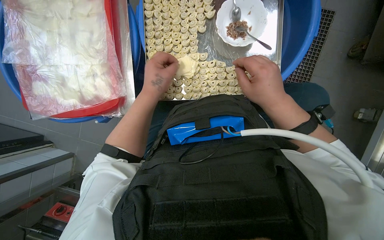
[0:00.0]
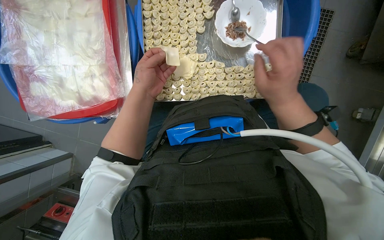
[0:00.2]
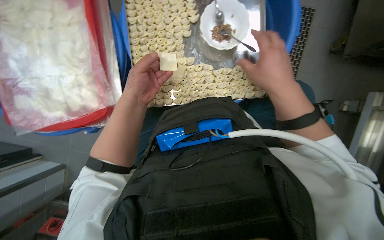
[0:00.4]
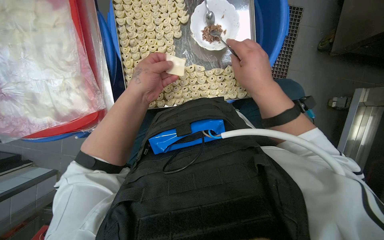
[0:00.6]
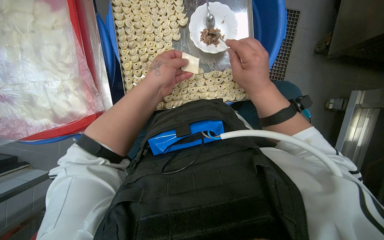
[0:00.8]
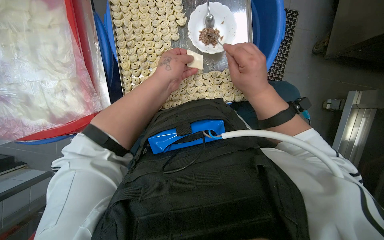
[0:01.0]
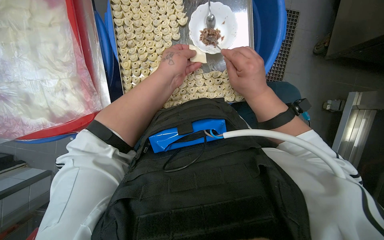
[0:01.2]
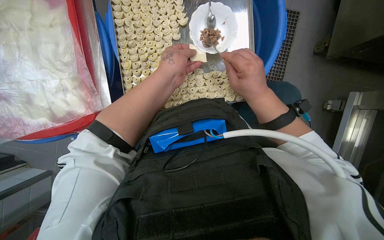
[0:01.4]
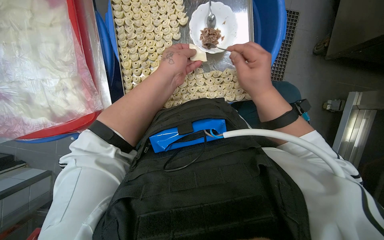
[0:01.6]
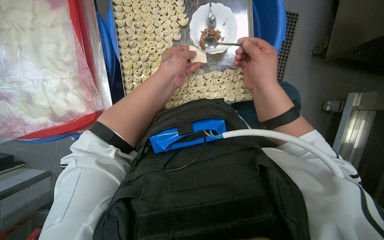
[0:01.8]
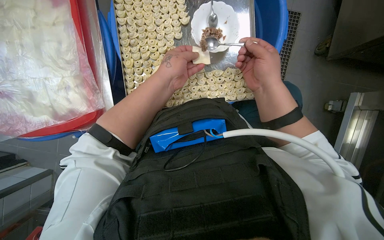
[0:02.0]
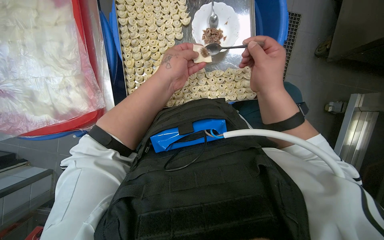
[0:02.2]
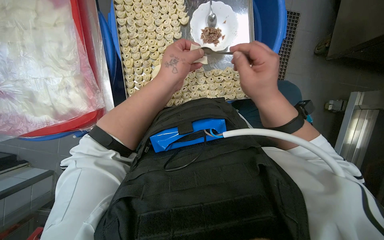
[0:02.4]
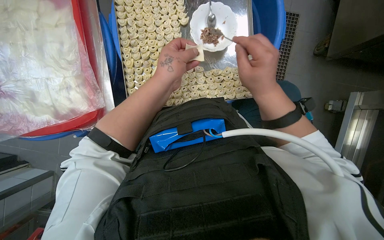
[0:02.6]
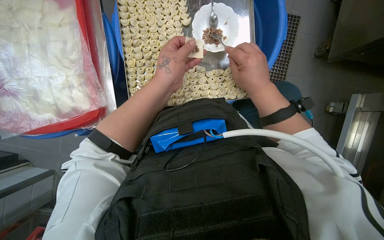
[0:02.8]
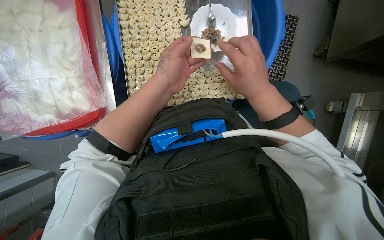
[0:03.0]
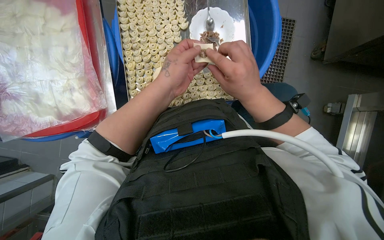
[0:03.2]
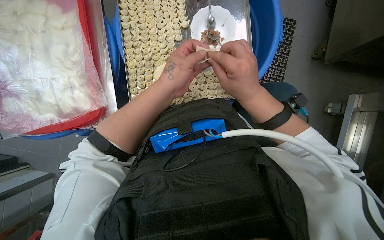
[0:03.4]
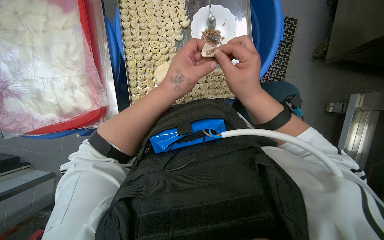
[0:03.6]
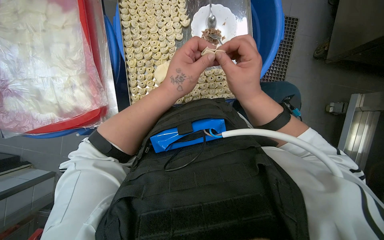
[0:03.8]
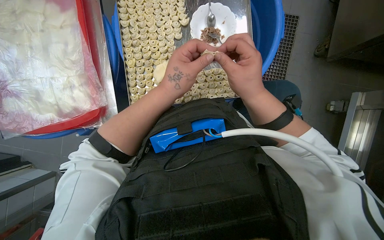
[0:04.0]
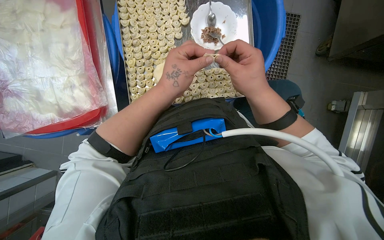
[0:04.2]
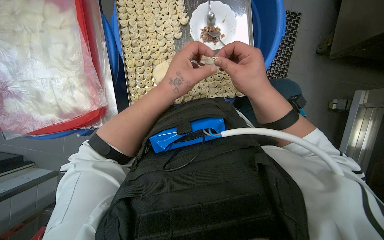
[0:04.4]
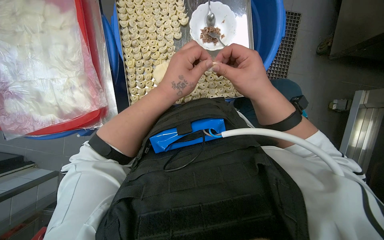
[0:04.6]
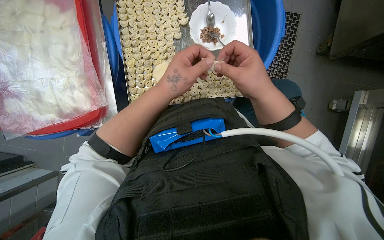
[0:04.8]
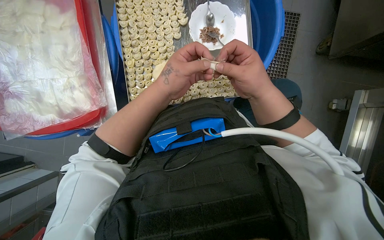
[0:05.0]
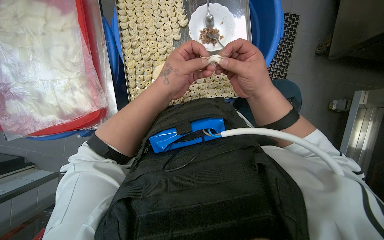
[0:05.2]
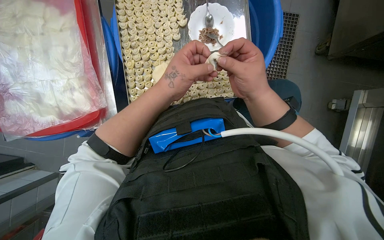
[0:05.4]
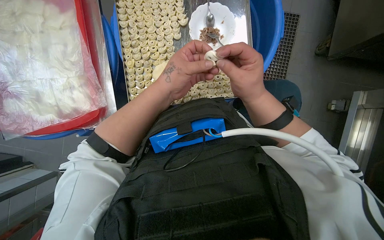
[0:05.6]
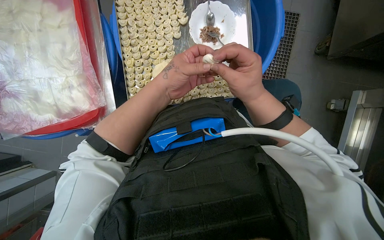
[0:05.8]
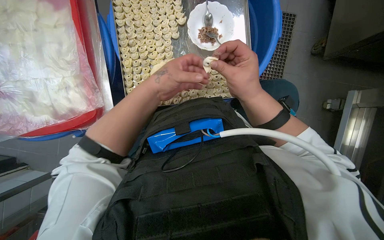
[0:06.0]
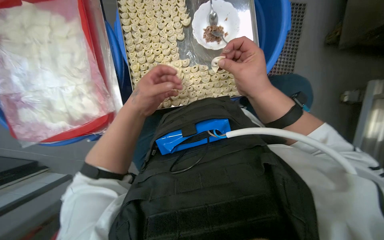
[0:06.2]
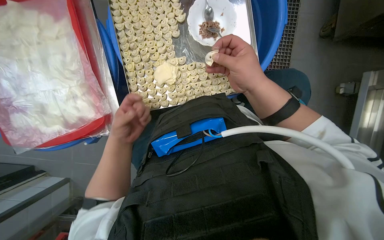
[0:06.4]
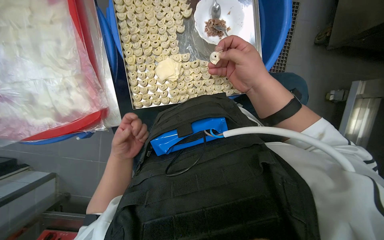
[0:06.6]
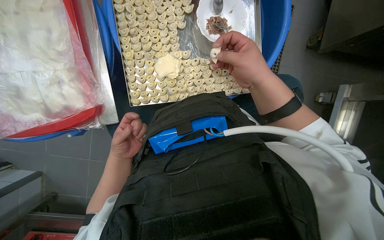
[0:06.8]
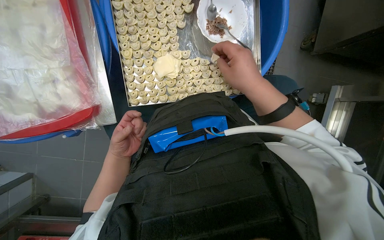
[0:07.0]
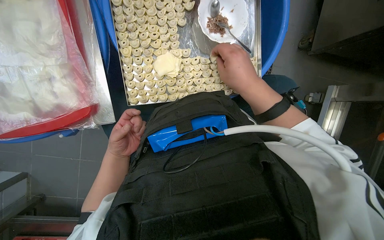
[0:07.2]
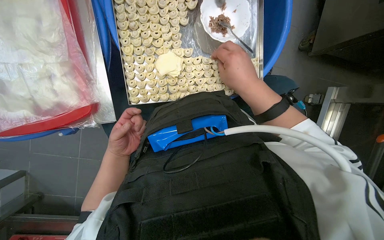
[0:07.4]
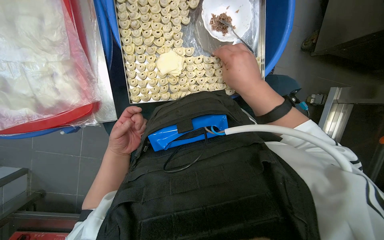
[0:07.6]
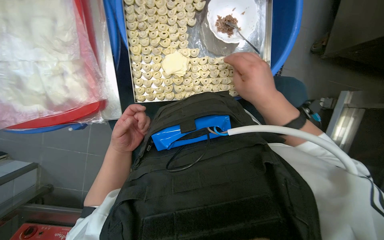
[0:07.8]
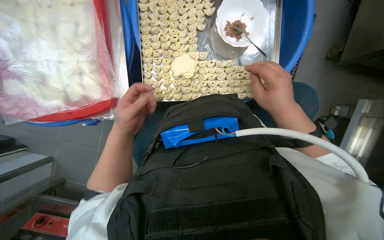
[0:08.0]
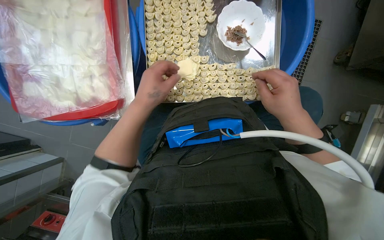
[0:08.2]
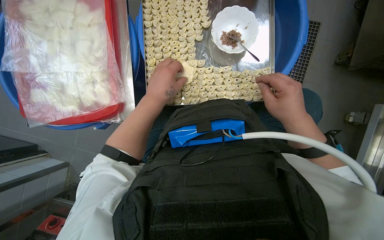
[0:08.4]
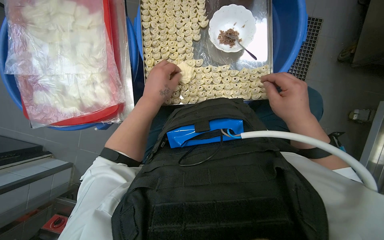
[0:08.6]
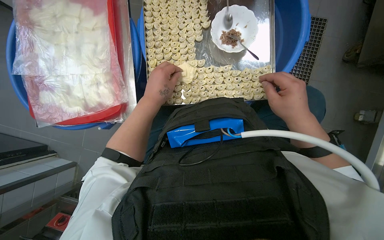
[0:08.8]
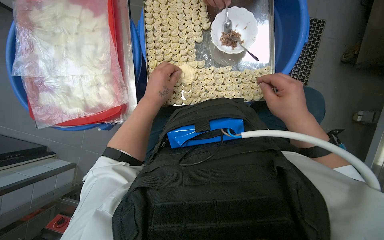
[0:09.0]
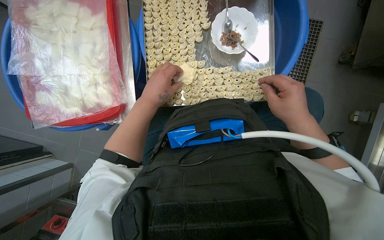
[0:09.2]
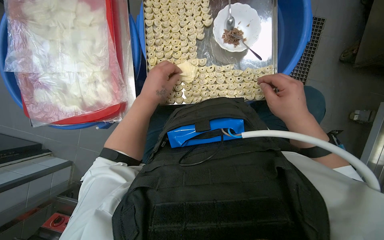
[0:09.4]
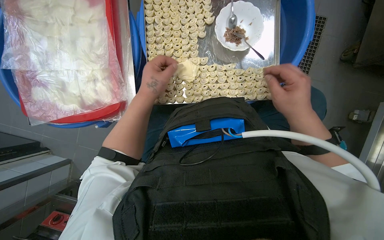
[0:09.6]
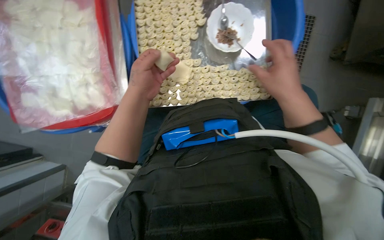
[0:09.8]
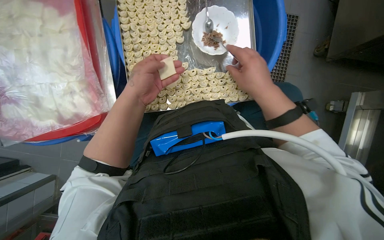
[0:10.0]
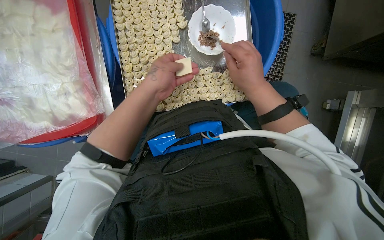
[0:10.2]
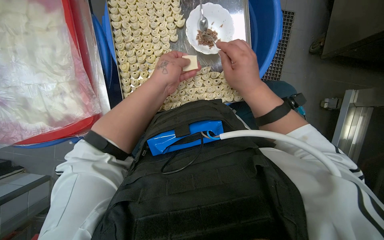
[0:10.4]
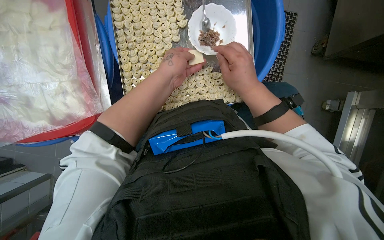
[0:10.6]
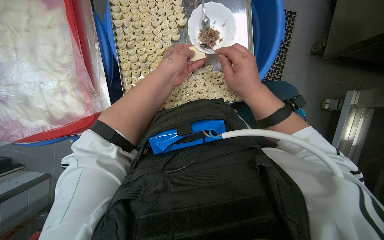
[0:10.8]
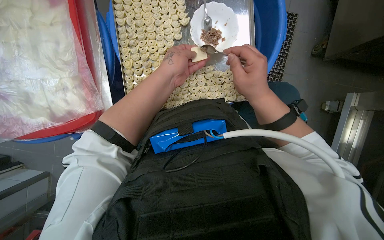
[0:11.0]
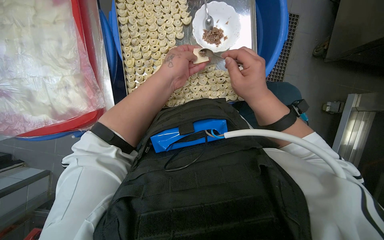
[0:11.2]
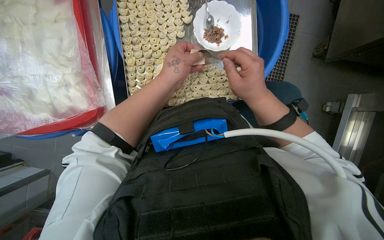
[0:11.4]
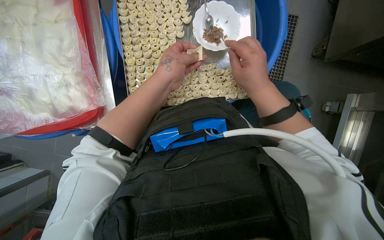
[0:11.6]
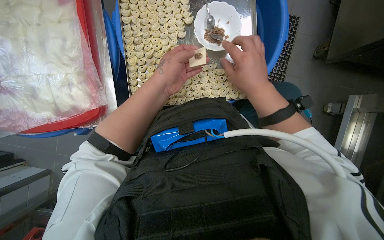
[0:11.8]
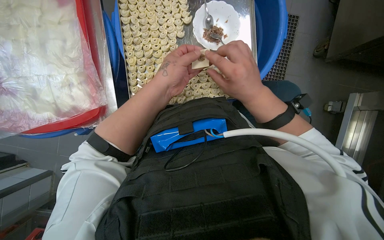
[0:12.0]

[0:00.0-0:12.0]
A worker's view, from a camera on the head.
Job: preparing food.
The whole recording: Filling dough pieces with meat. The worker continues to fill dough pieces with meat and shape them before placing them on a tray.
0:01.6 to 0:06.0: The hands are busy where they are.
0:06.0 to 0:07.6: The left hand is displaced down the picture, to the left and farther from the camera by about 25 cm.
0:07.6 to 0:09.0: The right hand heads to the right, covering approximately 10 cm, while the left hand heads nearer to the camera, up the picture and to the right, covering about 20 cm.
0:09.0 to 0:10.4: The hands make small movements and keep their place.
0:10.4 to 0:12.0: The hands work in one place, with small movements.

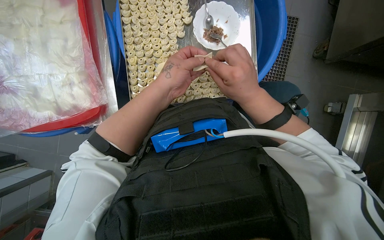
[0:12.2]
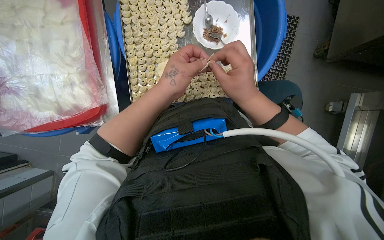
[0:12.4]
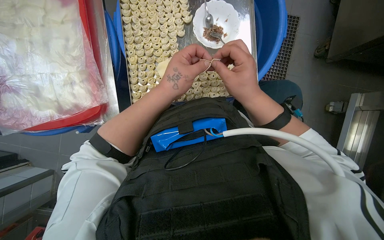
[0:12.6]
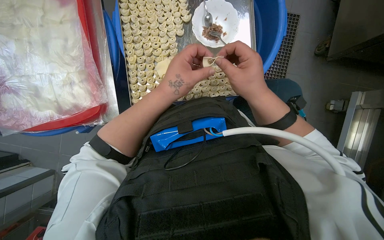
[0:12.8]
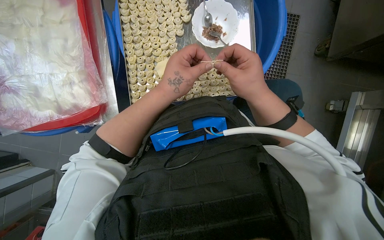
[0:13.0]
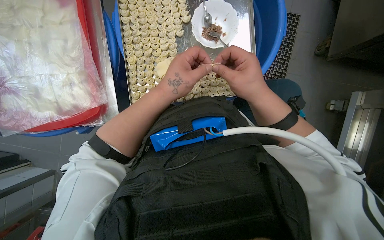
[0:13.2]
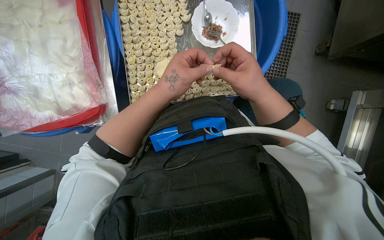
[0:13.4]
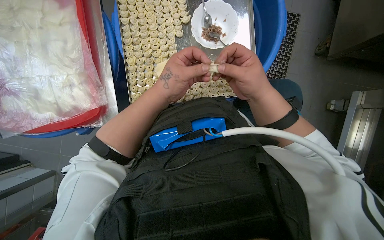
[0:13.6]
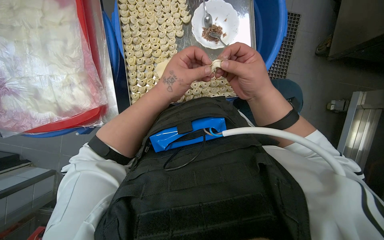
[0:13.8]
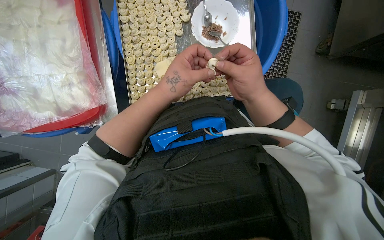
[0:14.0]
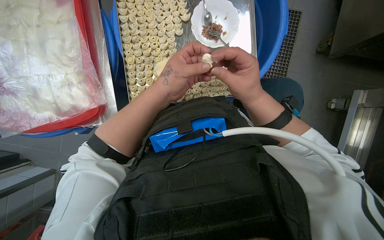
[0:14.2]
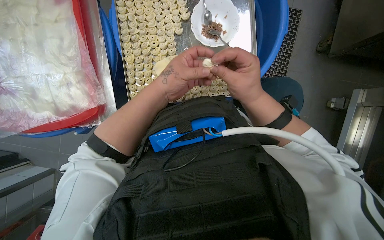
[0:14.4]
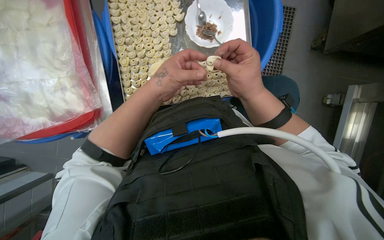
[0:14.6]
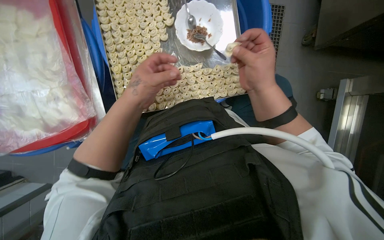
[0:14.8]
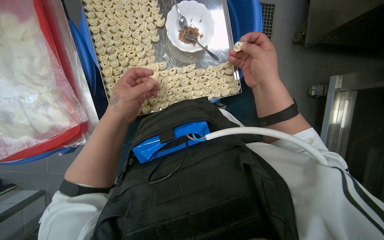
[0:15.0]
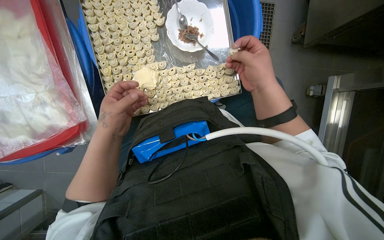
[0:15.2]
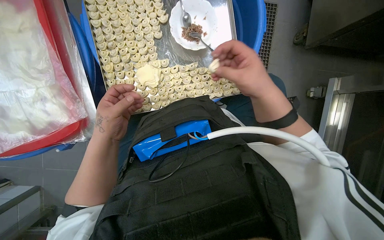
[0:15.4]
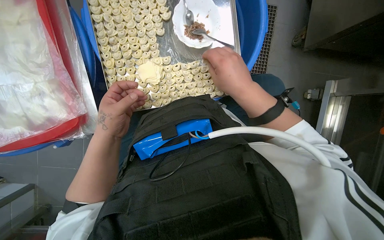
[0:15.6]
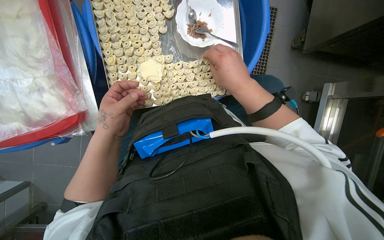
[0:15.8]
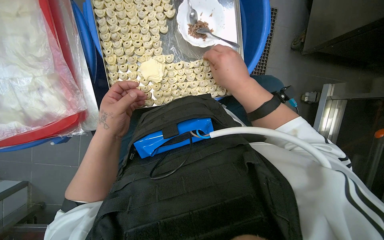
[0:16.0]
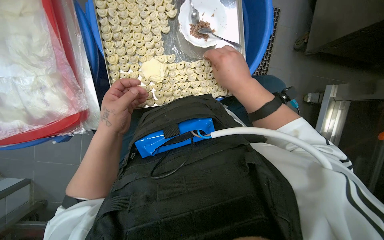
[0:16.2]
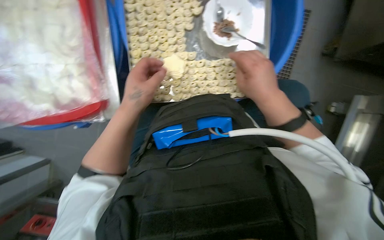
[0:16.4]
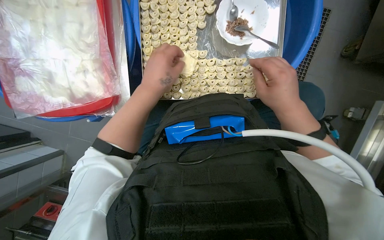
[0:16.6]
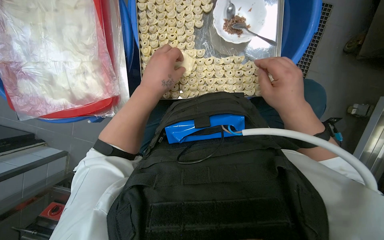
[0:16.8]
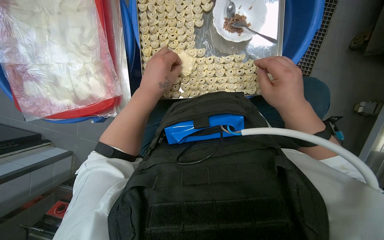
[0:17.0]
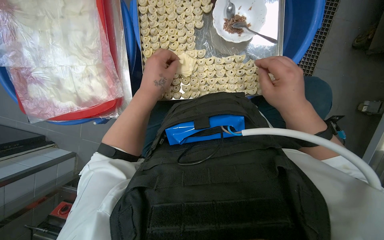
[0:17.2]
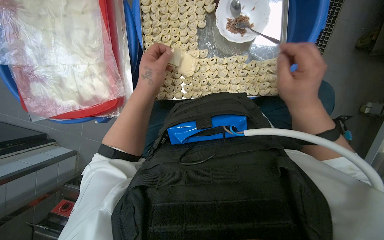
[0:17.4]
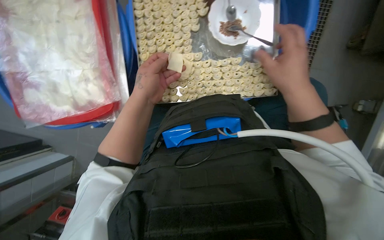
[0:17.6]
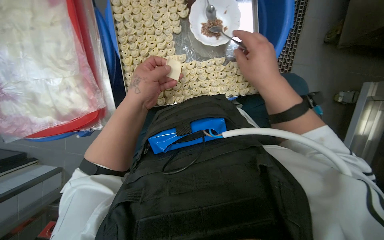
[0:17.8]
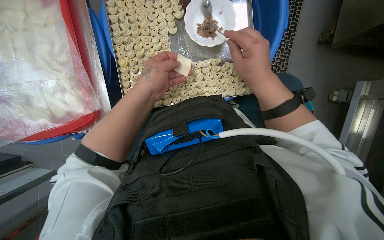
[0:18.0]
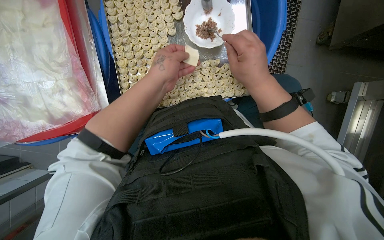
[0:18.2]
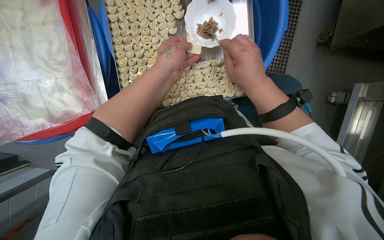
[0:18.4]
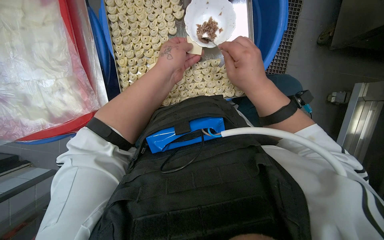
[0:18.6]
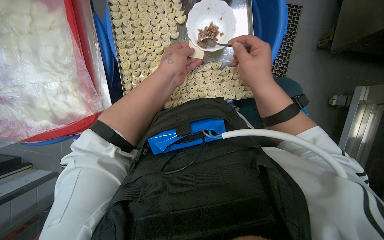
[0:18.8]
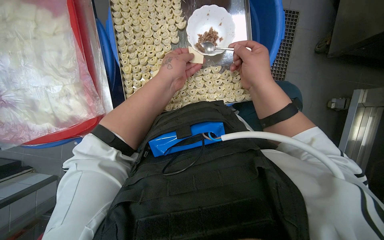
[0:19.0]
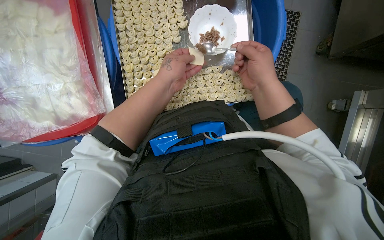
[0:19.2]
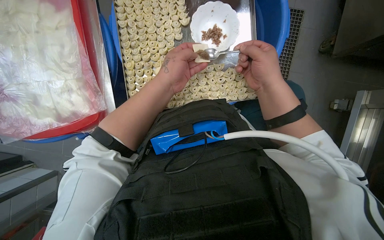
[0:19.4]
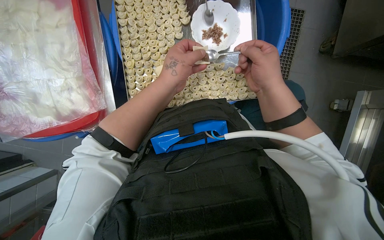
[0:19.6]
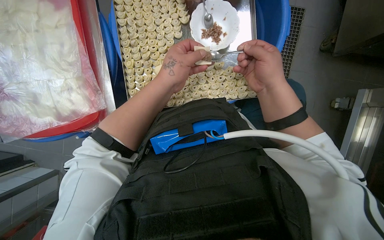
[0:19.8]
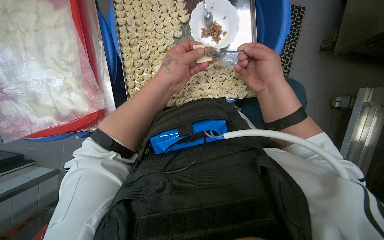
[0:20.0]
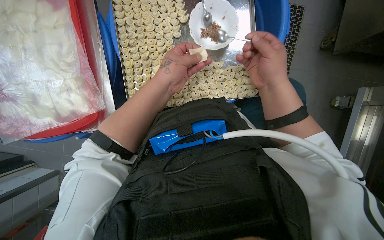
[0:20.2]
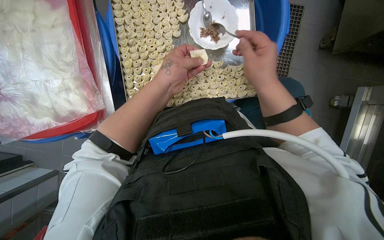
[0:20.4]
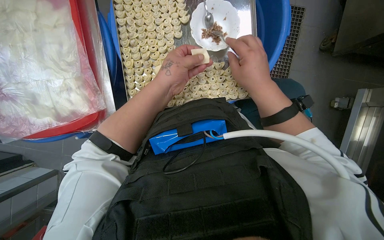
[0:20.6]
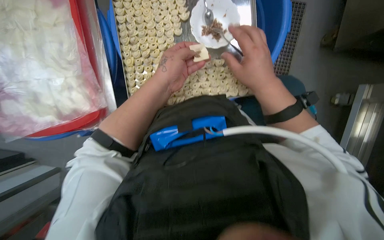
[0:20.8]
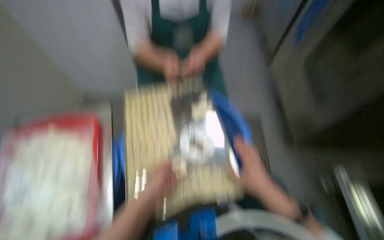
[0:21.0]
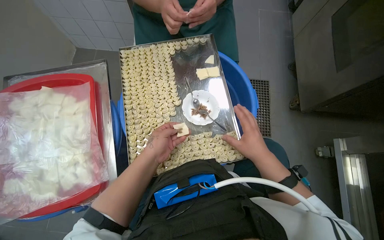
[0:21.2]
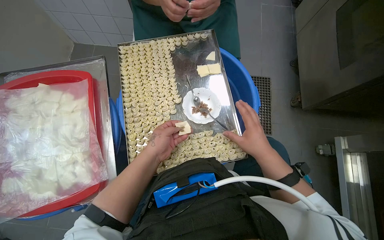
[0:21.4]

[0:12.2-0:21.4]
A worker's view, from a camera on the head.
Job: preparing food.
The whole recording: Filling dough pieces with meat. The worker continues to fill dough pieces with meat and shape them before placing them on a tray.
0:12.2 to 0:13.8: The hands are busy where they are.
0:13.8 to 0:15.2: The left hand heads to the left, covering approximately 10 cm.
0:16.8 to 0:18.4: The hands work in one place, with small movements.
0:18.4 to 0:19.8: The hands work in one place, with small movements.
